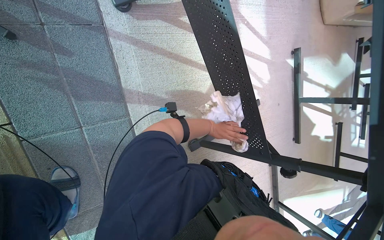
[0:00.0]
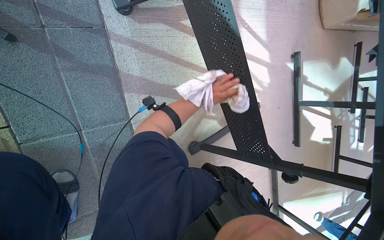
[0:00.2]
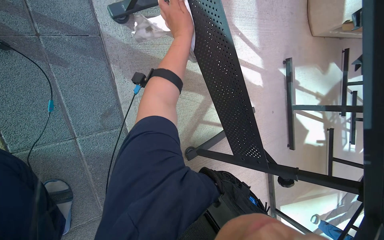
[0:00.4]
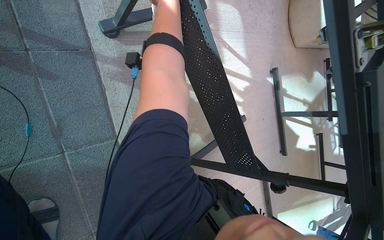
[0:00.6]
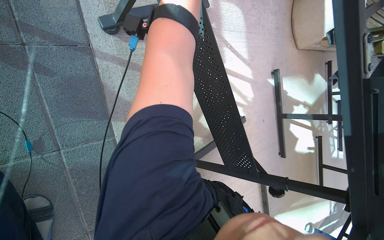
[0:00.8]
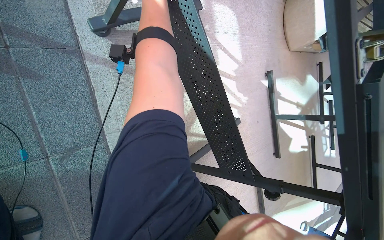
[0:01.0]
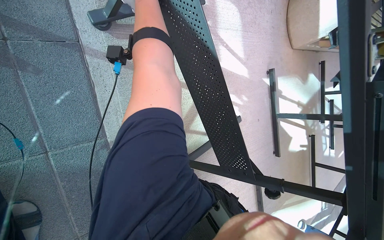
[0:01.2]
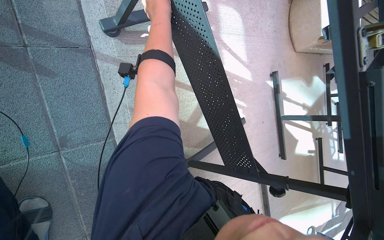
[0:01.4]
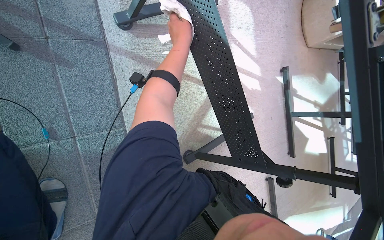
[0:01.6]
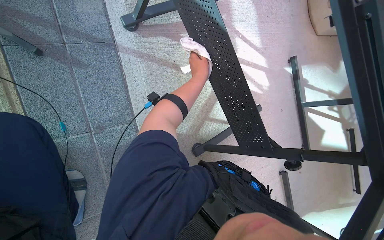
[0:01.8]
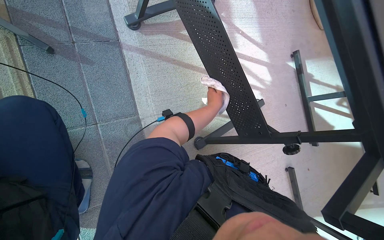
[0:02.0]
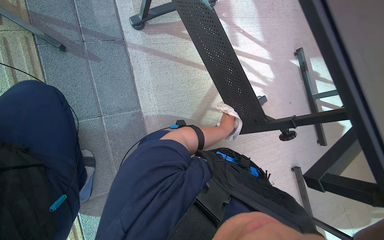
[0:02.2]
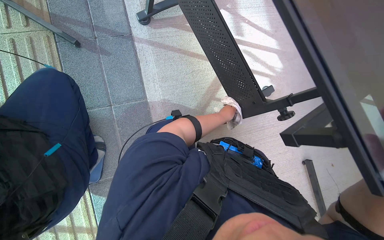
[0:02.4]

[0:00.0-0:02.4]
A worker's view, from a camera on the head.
Job: wiping surfaces.
The whole recording: Wiping table frame and underside. The worker wipes the metal frame and underside of the table with a cloth.
0:00.0 to 0:01.2: The left hand goes approximately 50 cm up the picture and nearer to the camera.
0:01.2 to 0:02.4: The camera is aimed some 20 degrees further to the left. The left hand travels down the picture by roughly 50 cm.

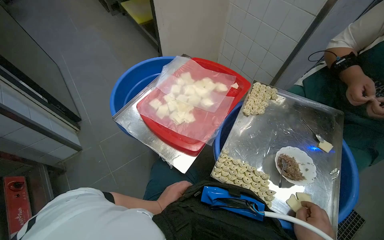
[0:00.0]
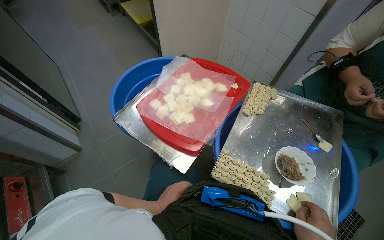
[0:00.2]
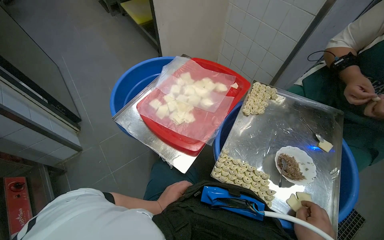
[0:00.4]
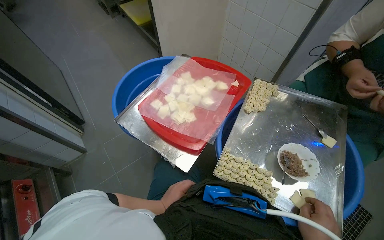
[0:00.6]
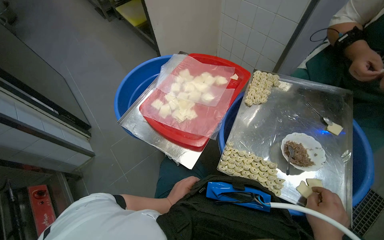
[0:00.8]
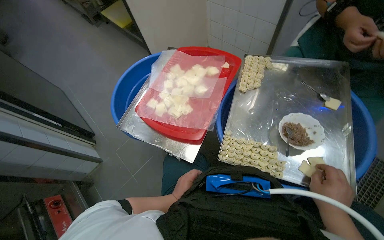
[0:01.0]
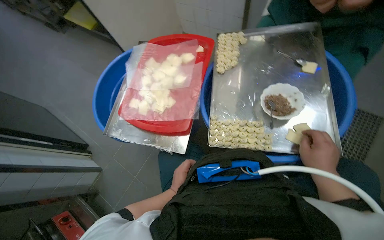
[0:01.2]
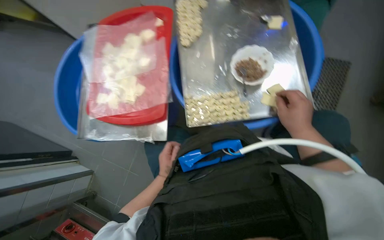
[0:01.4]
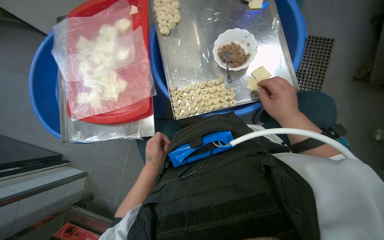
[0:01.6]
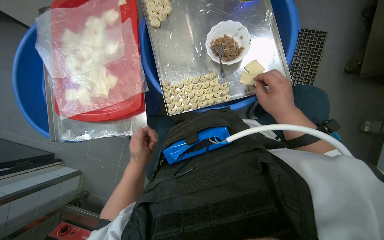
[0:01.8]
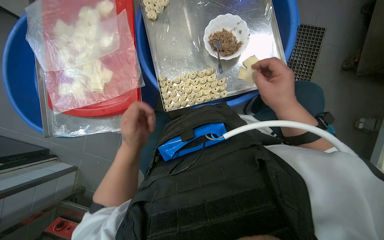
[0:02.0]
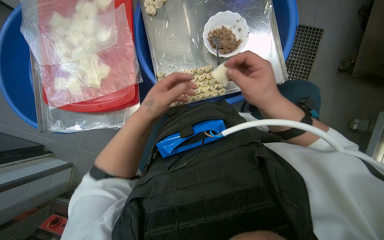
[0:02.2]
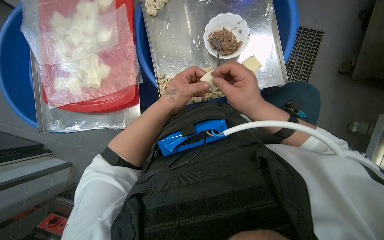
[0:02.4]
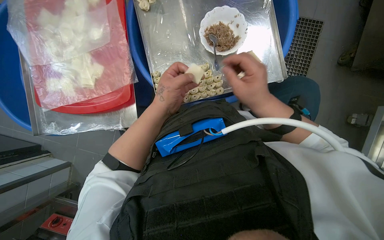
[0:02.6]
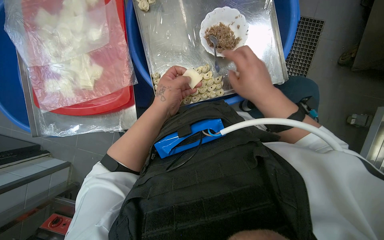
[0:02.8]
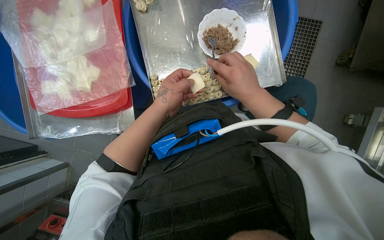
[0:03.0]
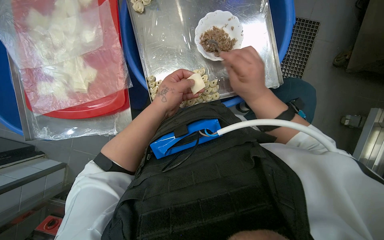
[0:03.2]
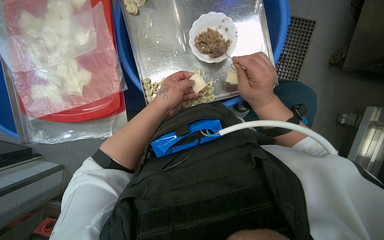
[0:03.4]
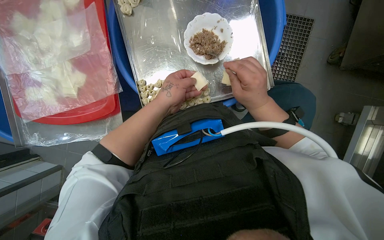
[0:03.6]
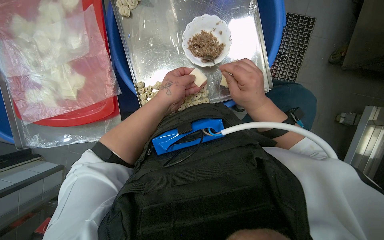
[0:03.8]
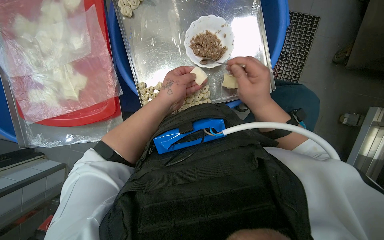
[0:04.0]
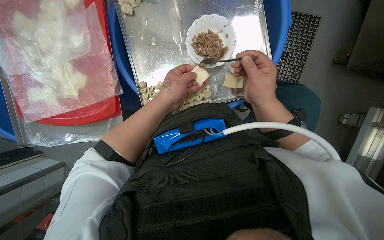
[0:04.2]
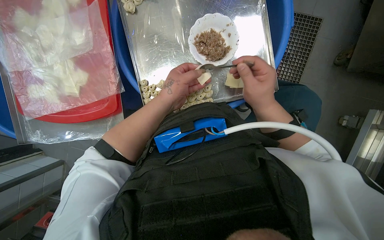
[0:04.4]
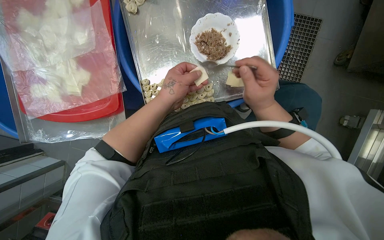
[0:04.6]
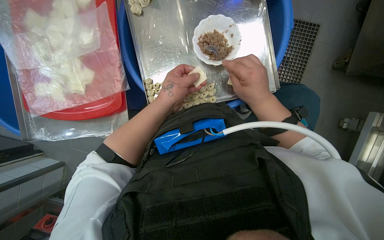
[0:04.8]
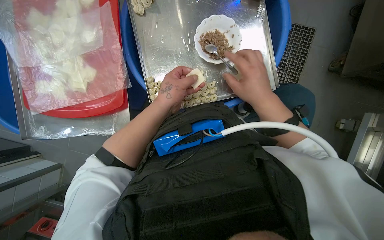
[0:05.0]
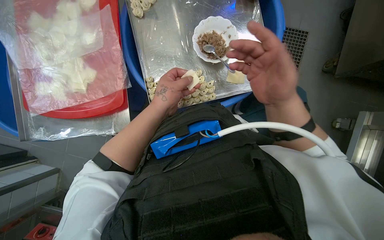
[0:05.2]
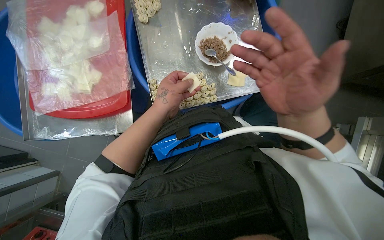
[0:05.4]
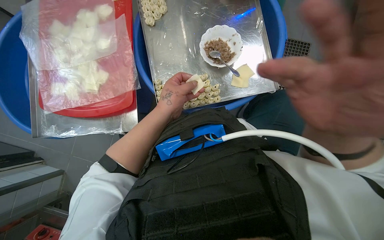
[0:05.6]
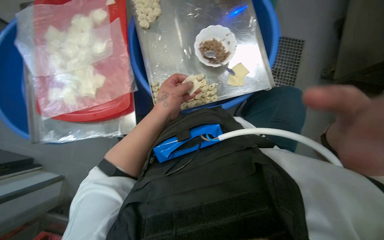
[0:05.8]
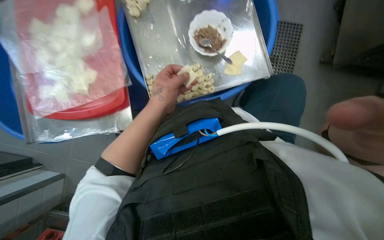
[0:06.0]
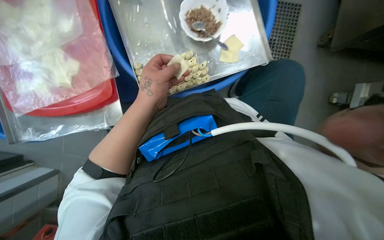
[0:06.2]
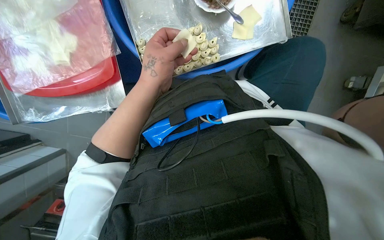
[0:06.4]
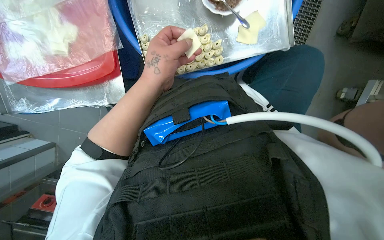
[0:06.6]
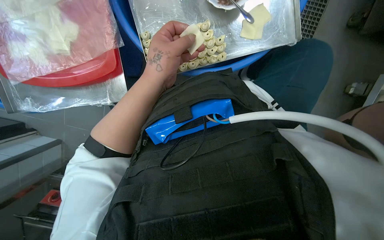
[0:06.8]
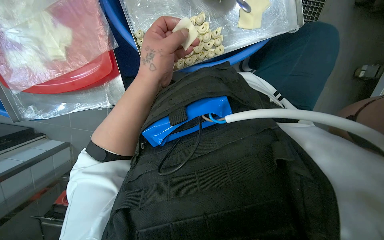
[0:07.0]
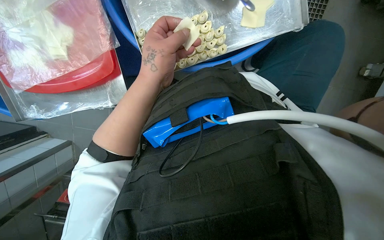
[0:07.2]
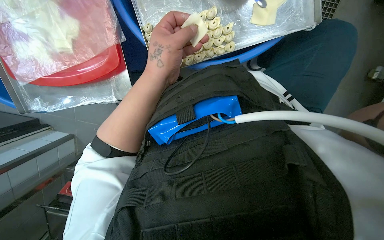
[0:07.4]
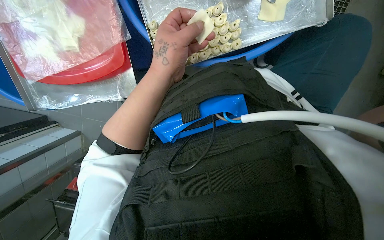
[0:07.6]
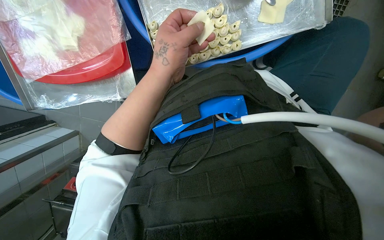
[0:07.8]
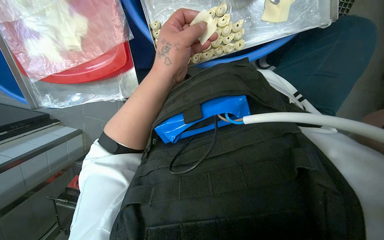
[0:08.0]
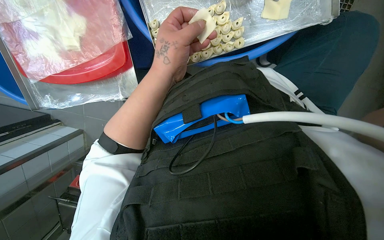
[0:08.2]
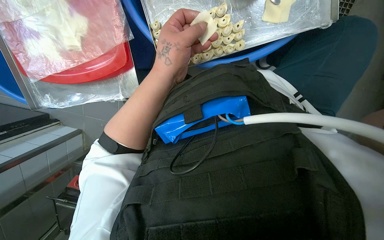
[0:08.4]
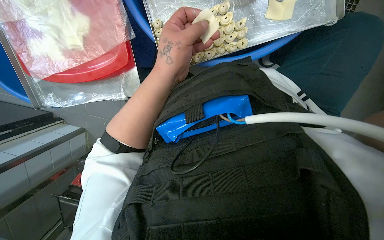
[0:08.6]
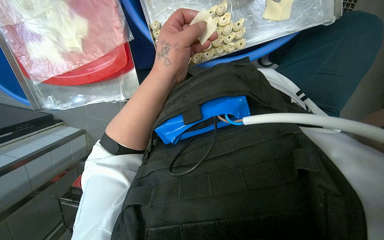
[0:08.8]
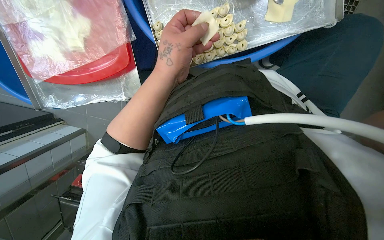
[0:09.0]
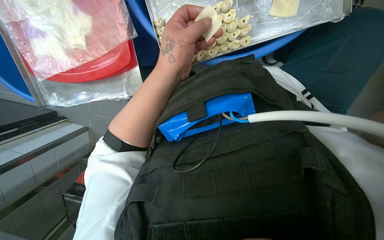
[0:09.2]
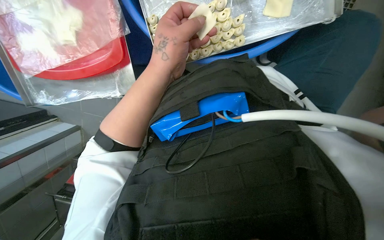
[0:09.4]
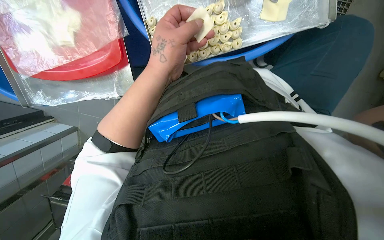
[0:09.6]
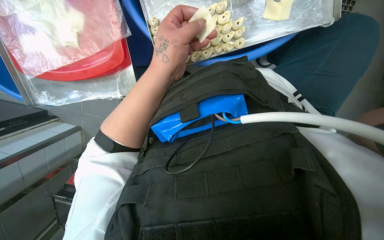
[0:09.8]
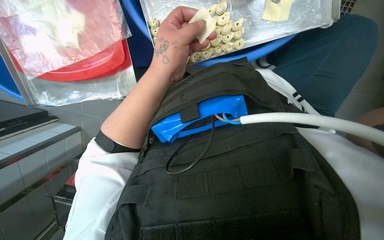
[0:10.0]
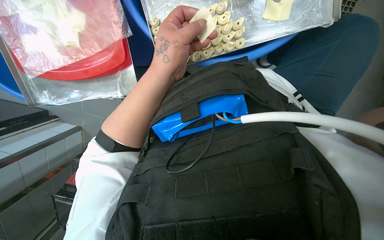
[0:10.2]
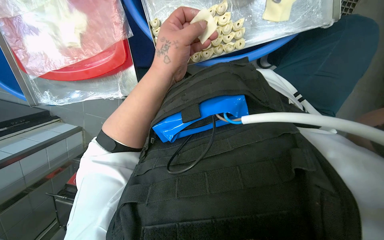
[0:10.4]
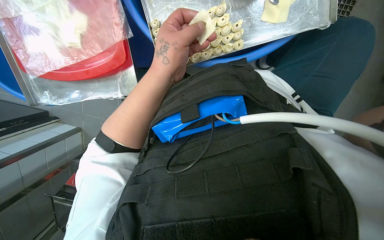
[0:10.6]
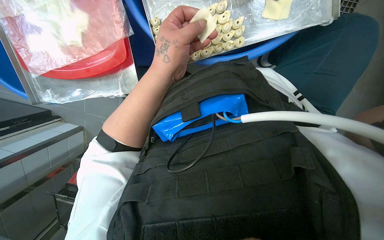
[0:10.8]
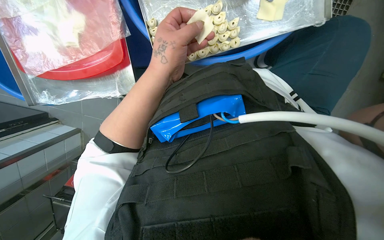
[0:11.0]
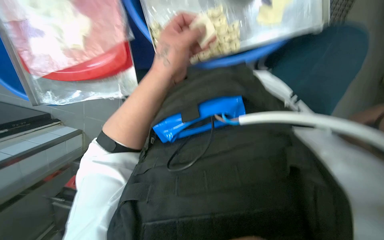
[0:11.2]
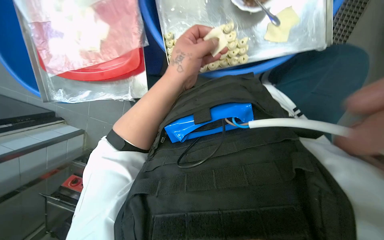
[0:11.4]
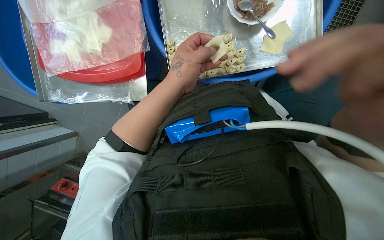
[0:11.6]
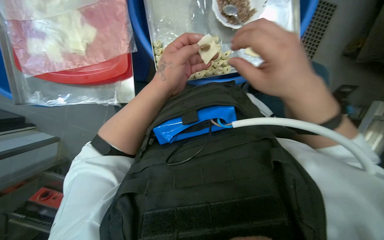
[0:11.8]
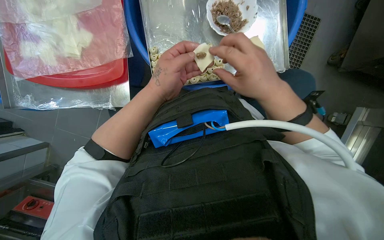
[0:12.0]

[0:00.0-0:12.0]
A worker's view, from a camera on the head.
Job: preparing food.
The whole recording: Making dumplings with meat filling. The worker picks up dough, fills it with meat, folds it, and places the finished dumpling on a tray.
0:00.0 to 0:01.6: The camera pitches downward, by some 20 degrees. The scene turns approximately 45 degrees counterclockwise in the picture.
0:01.6 to 0:03.0: The left hand is displaced up the picture, to the right and nearer to the camera by some 20 cm. The right hand heads to the left, covering about 10 cm.
0:03.0 to 0:04.4: The right hand shifts some 10 cm to the right.
0:06.0 to 0:07.6: The wearer looks some 20 degrees further downward.

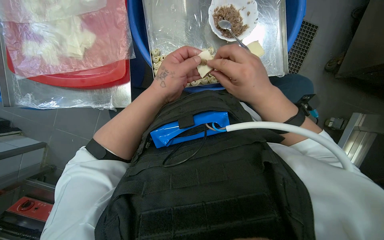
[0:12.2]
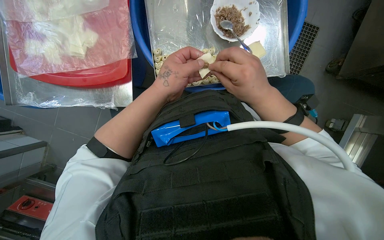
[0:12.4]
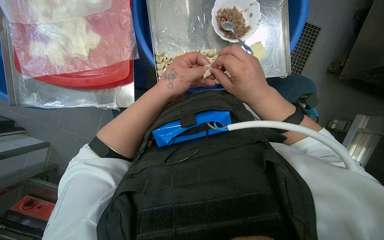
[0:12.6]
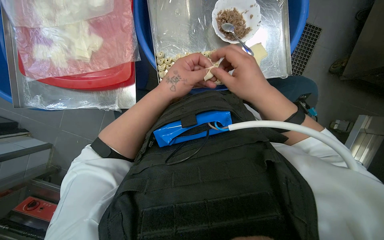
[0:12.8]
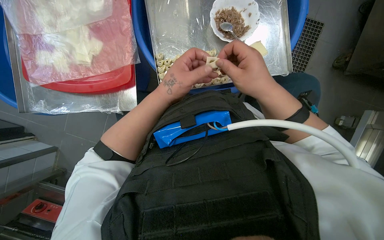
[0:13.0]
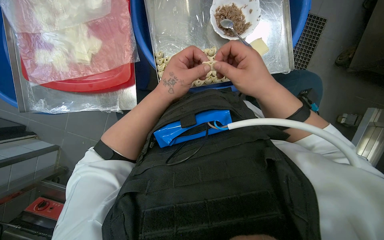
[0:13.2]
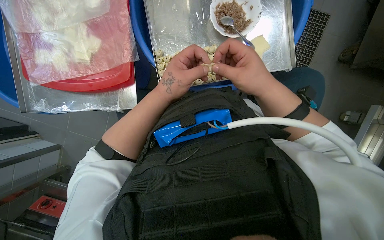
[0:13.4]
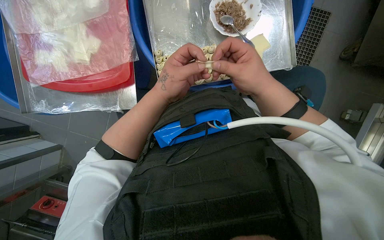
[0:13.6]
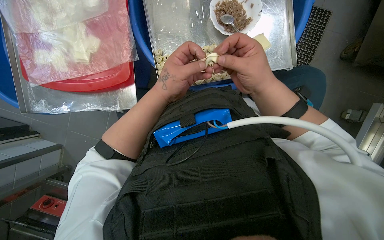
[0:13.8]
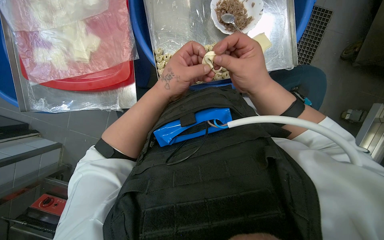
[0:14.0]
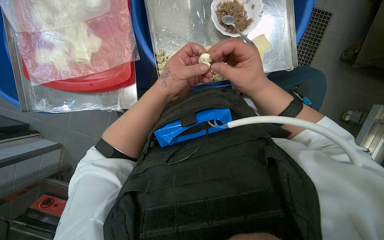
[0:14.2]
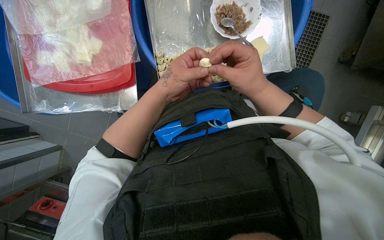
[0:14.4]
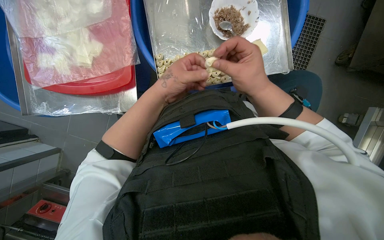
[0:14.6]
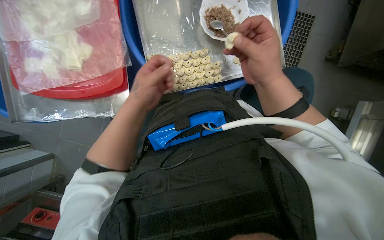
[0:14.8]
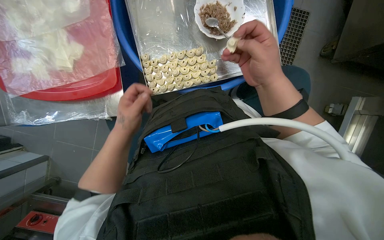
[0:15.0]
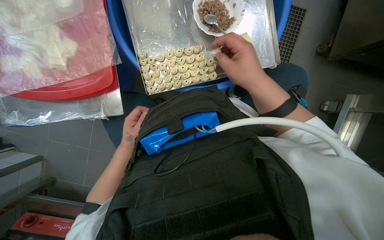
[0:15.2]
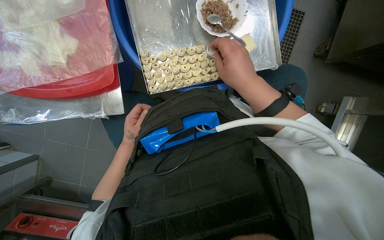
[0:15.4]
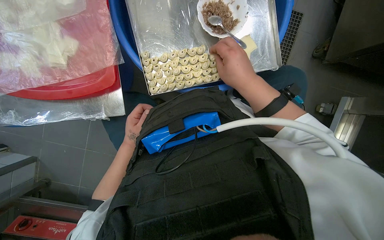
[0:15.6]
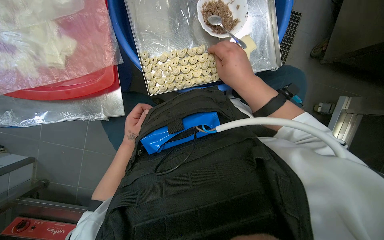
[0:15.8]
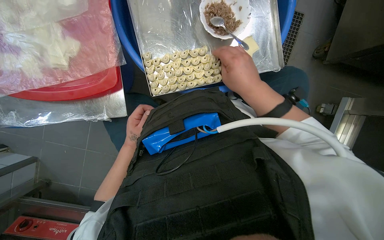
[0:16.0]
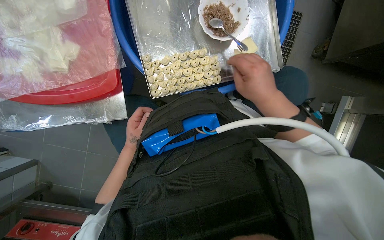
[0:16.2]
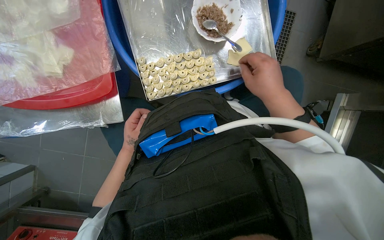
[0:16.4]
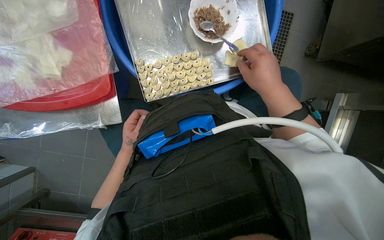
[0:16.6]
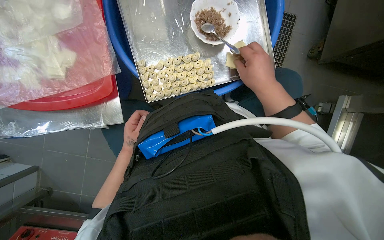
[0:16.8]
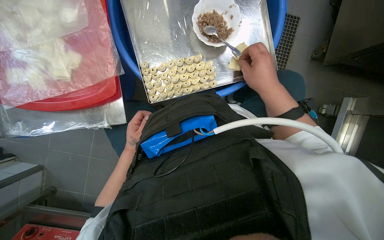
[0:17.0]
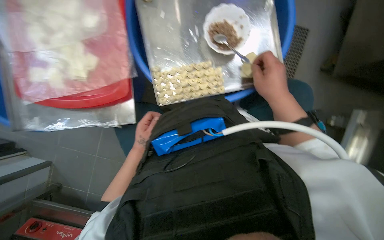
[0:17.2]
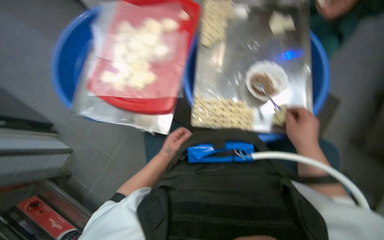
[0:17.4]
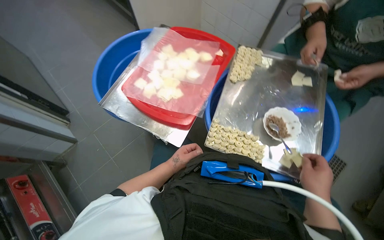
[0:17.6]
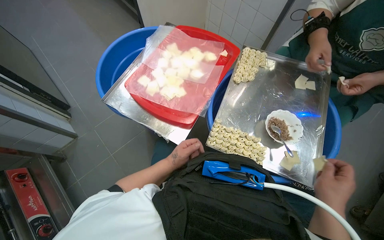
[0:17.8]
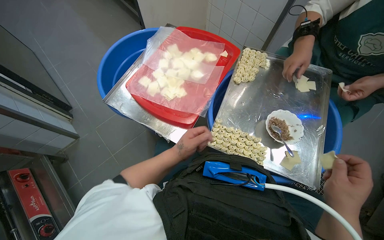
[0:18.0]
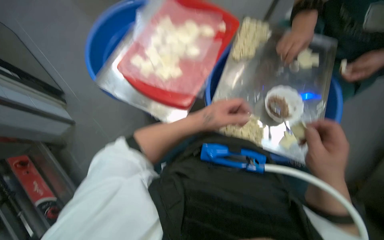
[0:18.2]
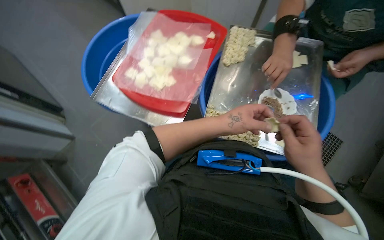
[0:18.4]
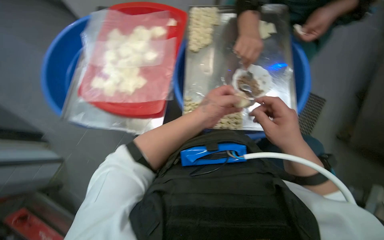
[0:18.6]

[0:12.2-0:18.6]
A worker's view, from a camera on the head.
Job: preparing food.
The whole recording: Making dumplings with meat filling. The worker picks up dough, fills it with meat, folds it, and places the finished dumpling on a tray.
0:12.2 to 0:13.8: The hands are busy where they are.
0:13.8 to 0:15.4: The left hand travels farther from the camera, to the left and down the picture by roughly 25 cm.
0:15.4 to 0:17.0: The hands make small movements and keep their place.
0:17.0 to 0:18.6: The view tips upward by some 15 degrees.
